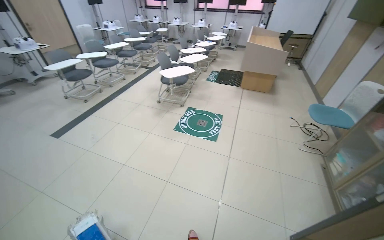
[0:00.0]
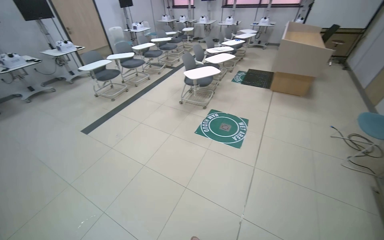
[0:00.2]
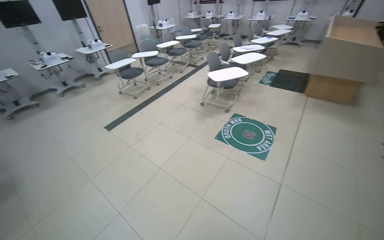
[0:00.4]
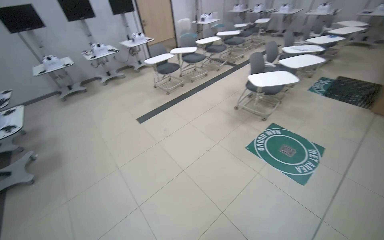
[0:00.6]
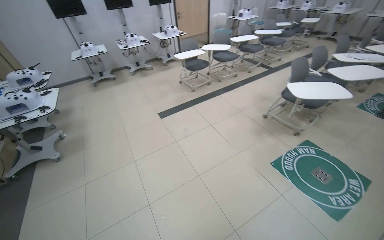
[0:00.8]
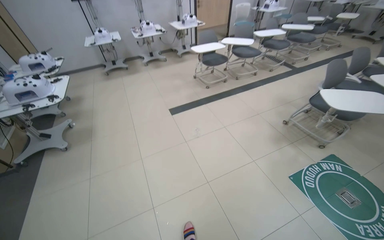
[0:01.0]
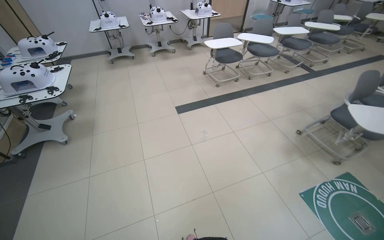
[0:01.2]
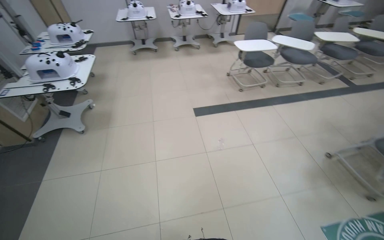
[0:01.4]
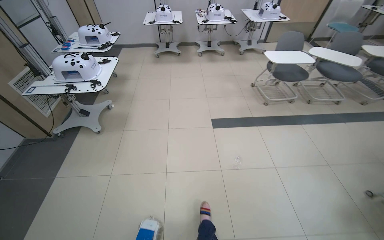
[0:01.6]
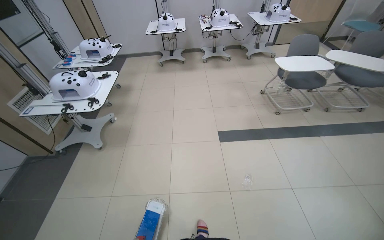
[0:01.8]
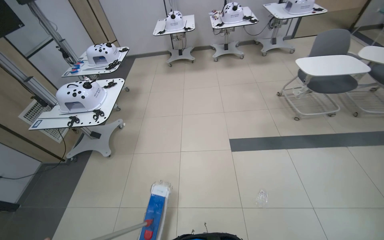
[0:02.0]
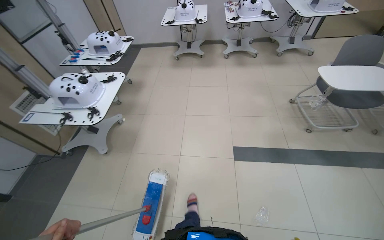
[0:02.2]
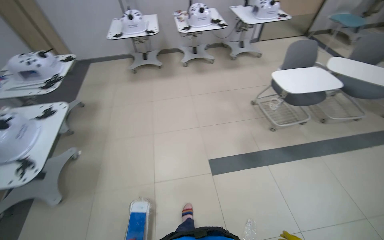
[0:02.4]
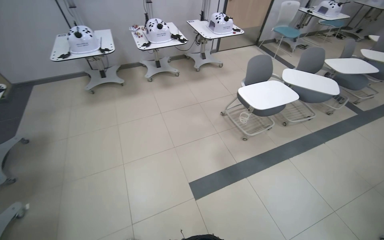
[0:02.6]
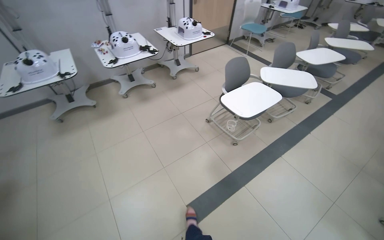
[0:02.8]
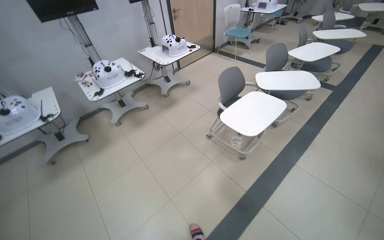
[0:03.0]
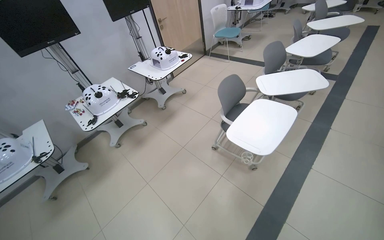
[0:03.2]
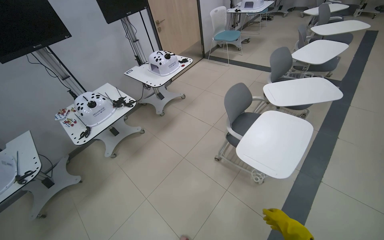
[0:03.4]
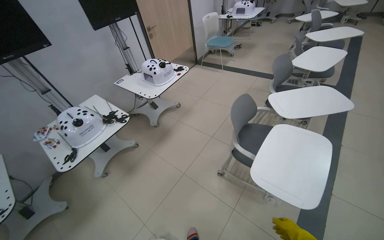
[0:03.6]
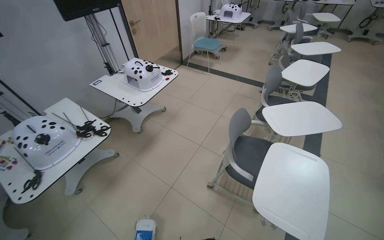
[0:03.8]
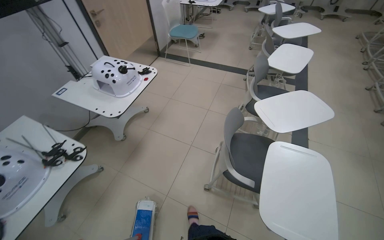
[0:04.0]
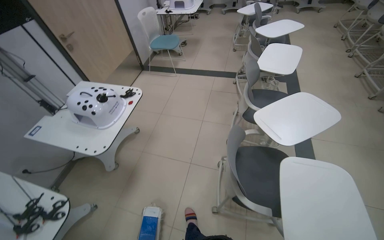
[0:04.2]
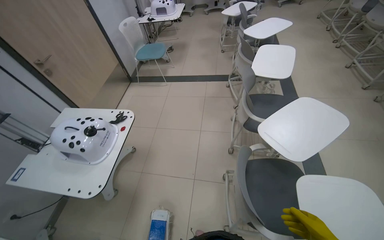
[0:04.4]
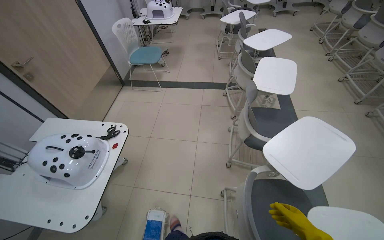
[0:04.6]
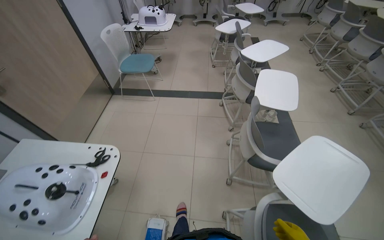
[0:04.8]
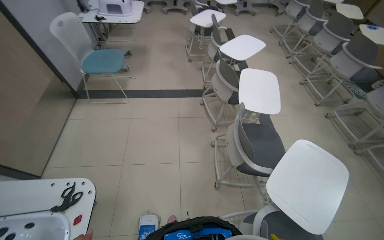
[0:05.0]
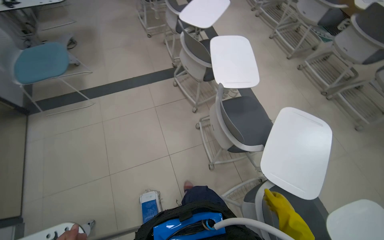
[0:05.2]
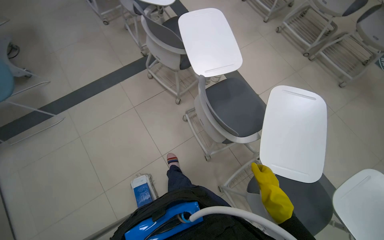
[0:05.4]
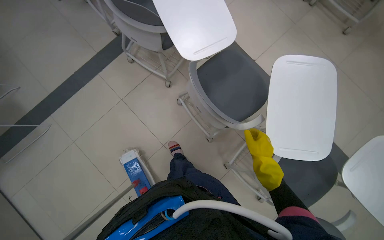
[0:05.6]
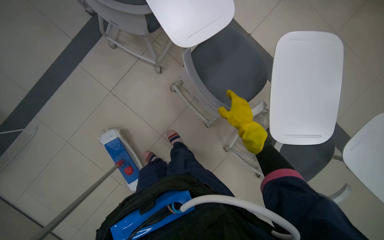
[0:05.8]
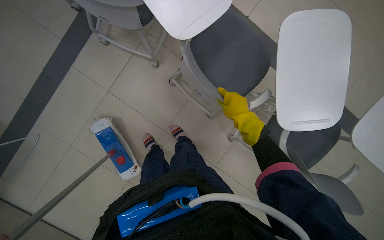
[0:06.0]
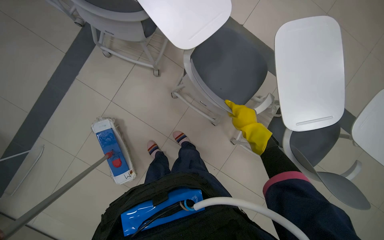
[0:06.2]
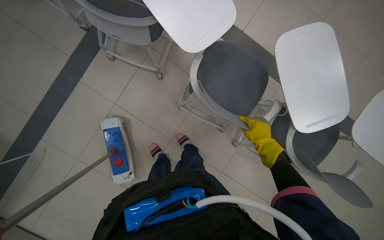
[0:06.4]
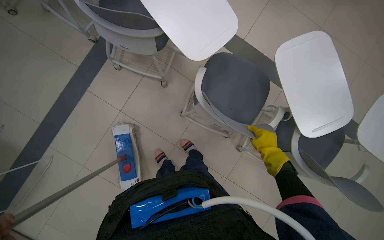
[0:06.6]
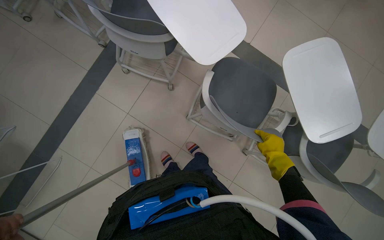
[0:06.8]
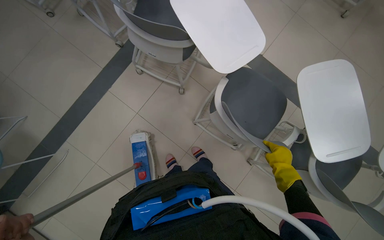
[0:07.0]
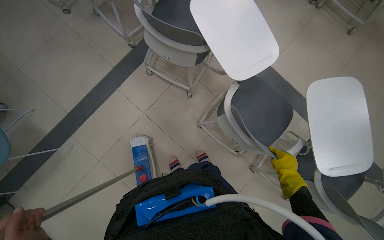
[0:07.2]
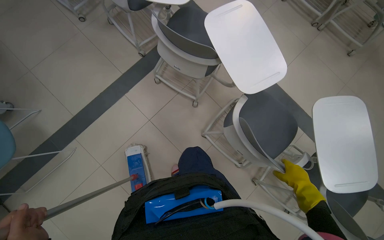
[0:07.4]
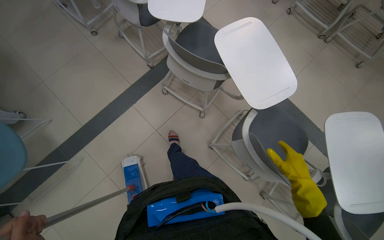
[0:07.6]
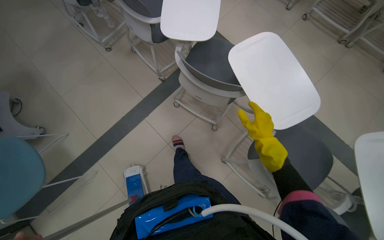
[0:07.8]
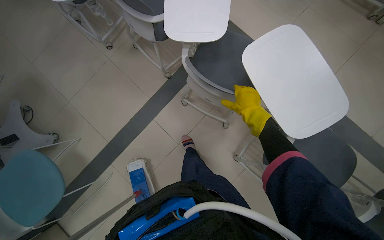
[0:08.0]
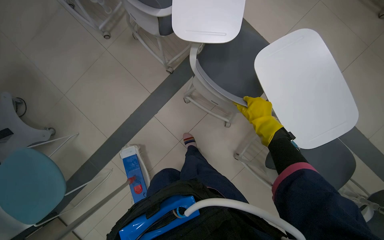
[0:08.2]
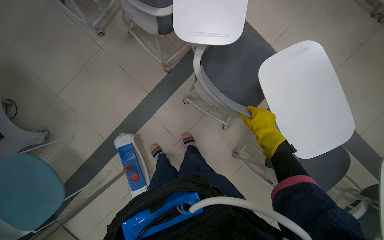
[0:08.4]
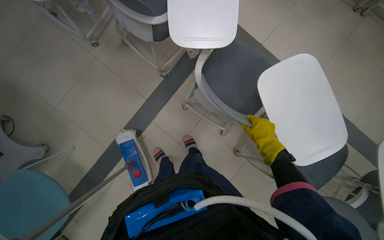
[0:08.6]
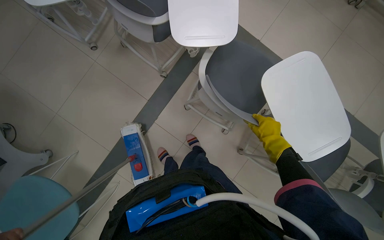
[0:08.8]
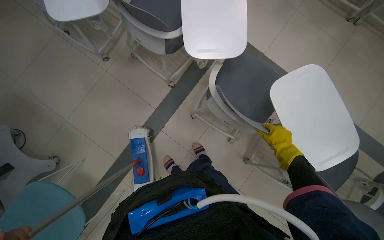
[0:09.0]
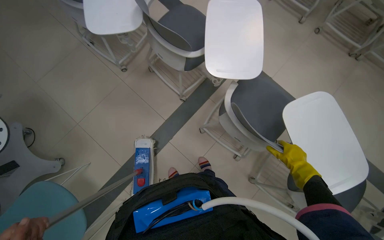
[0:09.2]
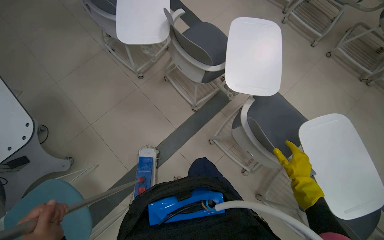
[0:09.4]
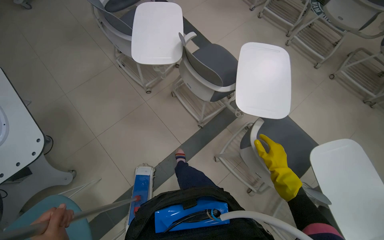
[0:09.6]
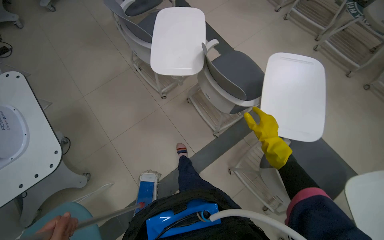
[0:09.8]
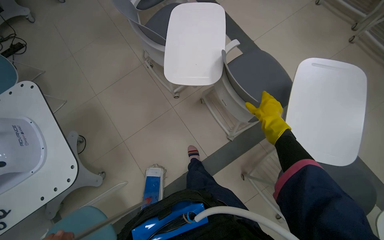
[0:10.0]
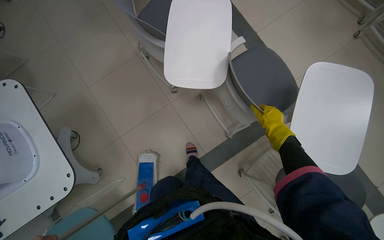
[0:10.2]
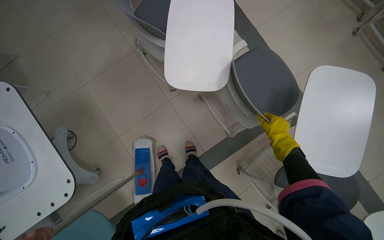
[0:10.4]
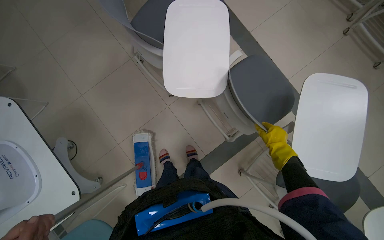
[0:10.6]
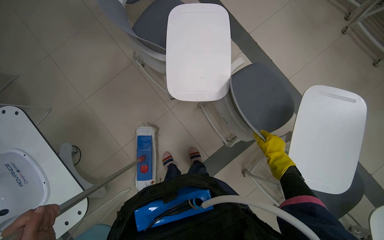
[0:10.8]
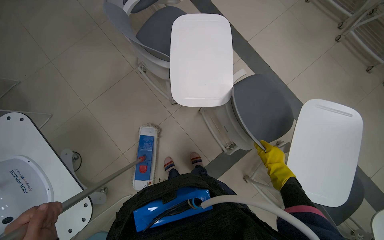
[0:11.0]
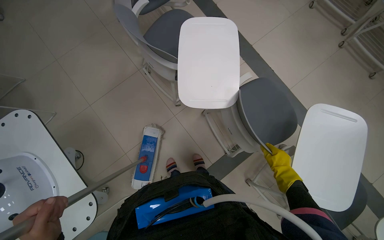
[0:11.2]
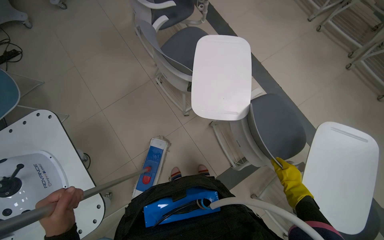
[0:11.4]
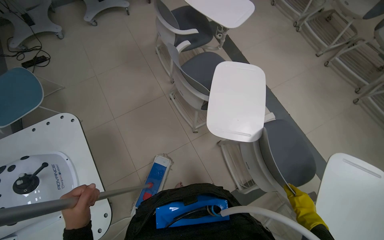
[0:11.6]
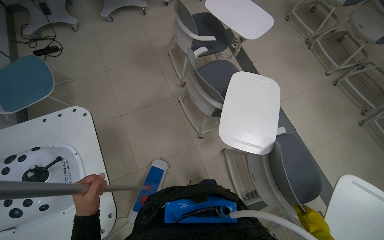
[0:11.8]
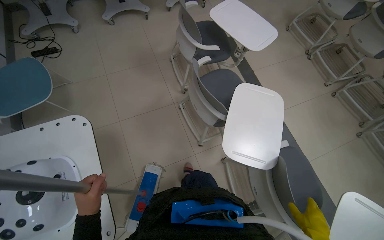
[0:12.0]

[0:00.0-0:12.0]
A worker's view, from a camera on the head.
Job: mopping floor.
The whole recording: Mopping tiled floor. The worker mops the tiled floor, moving around obstacles.
0:00.0 to 0:01.6: The wearer moves roughly 1 m. The head rotates some 65 degrees to the left. The wearer looks about 10 degrees further downward.
0:01.6 to 0:03.0: The camera travels roughly 1.5 m. The wearer's head swings some 40 degrees to the right.
0:03.0 to 0:04.4: The head travels about 1 m. The head rotates some 40 degrees to the right.
0:04.4 to 0:06.0: The camera is carried roughly 1 m. The wearer looks about 60 degrees further to the right. The view tilts roughly 45 degrees downward.
0:06.0 to 0:07.6: The view tips upward by roughly 15 degrees.
0:07.6 to 0:09.0: The wearer moves roughly 50 cm.
0:09.0 to 0:10.4: The head travels roughly 60 cm.
0:10.4 to 0:12.0: The view tilts approximately 15 degrees upward.

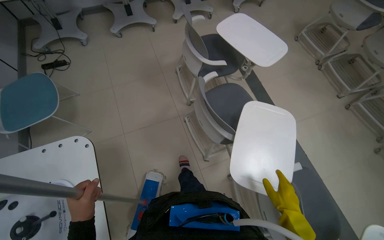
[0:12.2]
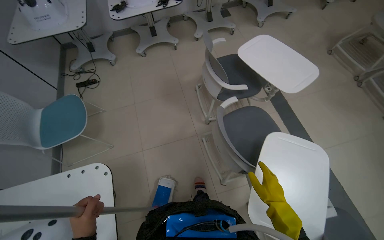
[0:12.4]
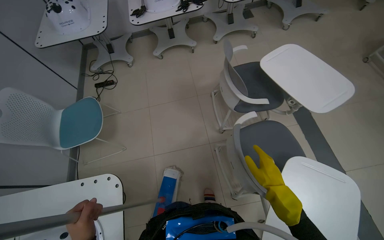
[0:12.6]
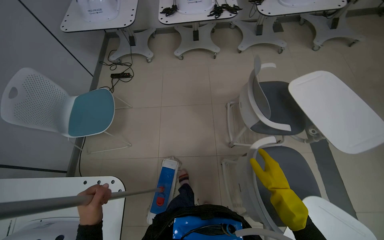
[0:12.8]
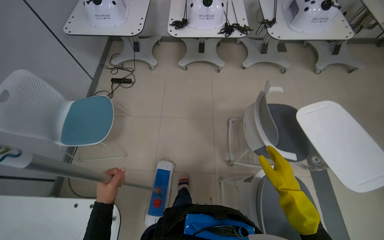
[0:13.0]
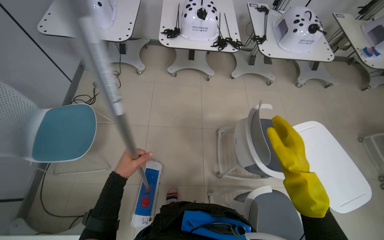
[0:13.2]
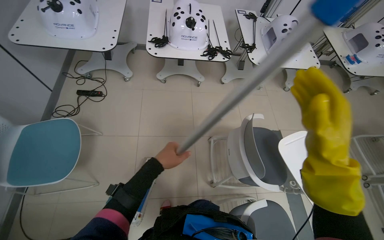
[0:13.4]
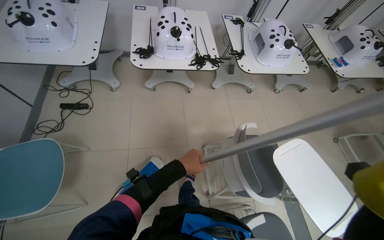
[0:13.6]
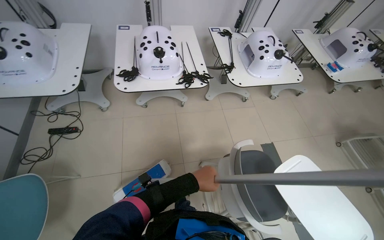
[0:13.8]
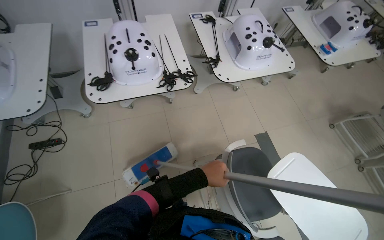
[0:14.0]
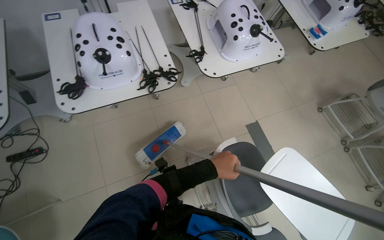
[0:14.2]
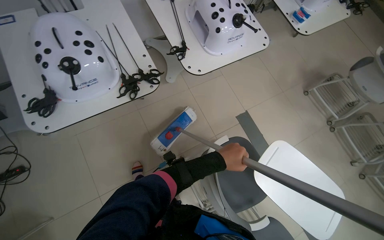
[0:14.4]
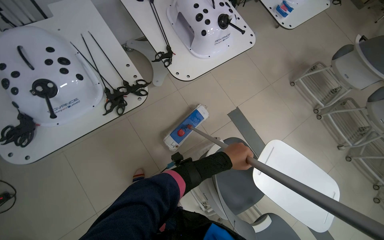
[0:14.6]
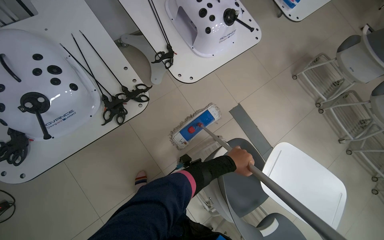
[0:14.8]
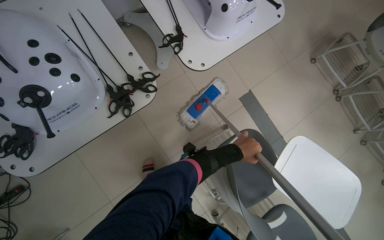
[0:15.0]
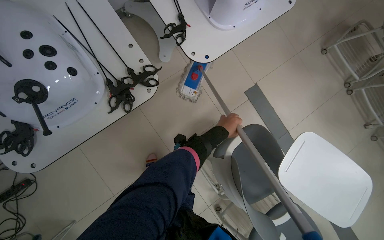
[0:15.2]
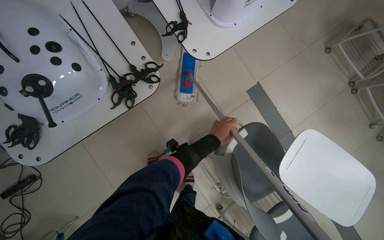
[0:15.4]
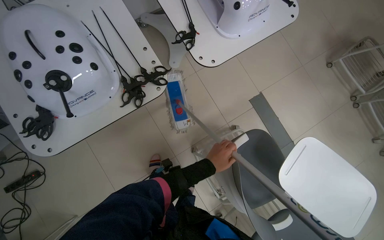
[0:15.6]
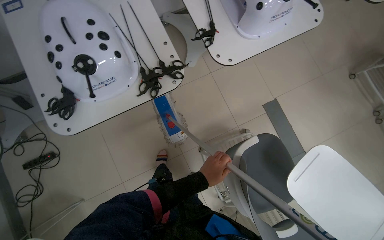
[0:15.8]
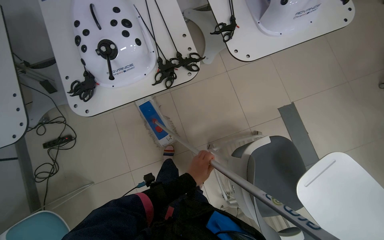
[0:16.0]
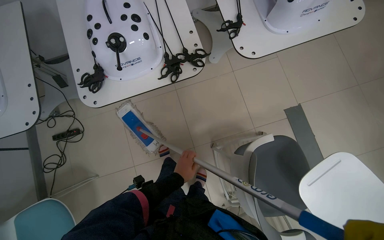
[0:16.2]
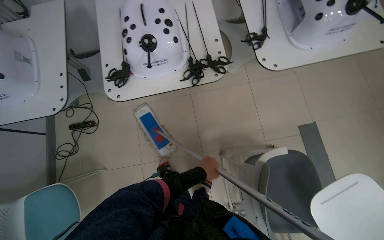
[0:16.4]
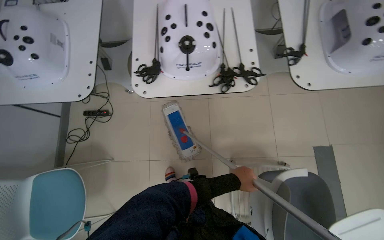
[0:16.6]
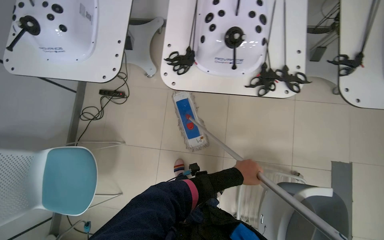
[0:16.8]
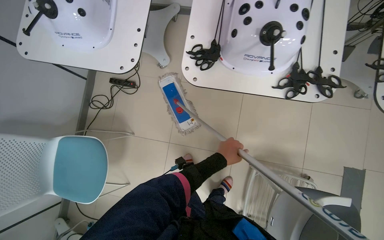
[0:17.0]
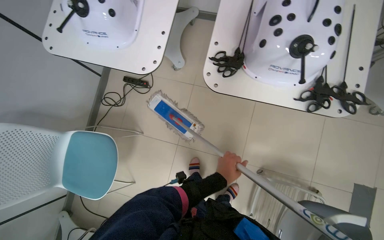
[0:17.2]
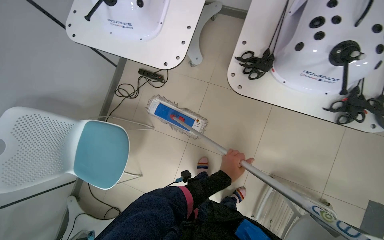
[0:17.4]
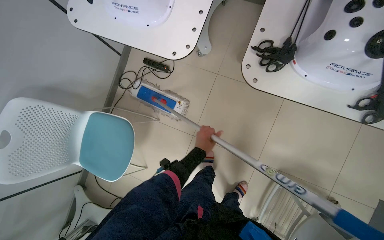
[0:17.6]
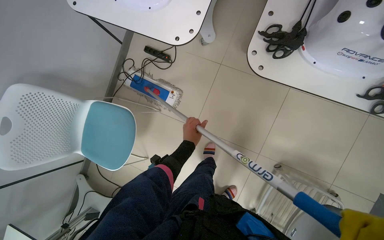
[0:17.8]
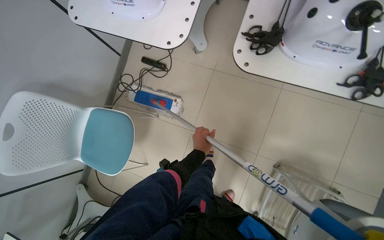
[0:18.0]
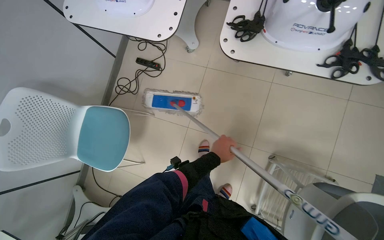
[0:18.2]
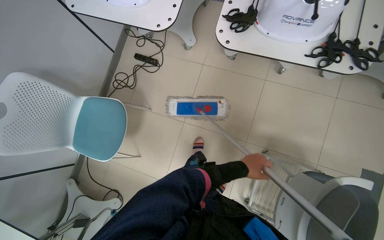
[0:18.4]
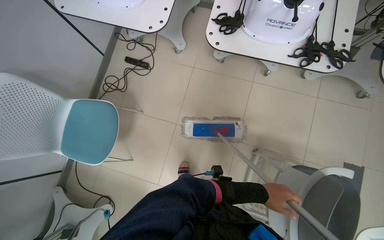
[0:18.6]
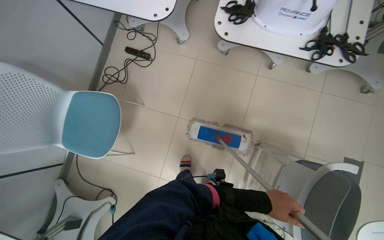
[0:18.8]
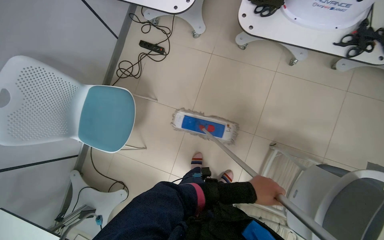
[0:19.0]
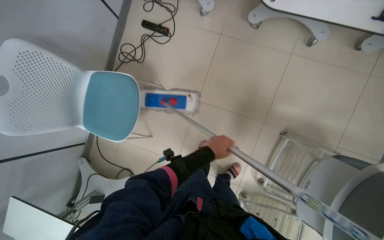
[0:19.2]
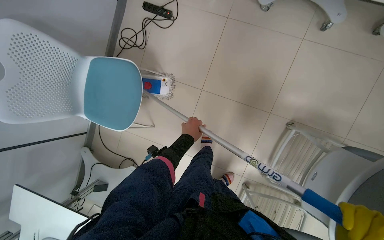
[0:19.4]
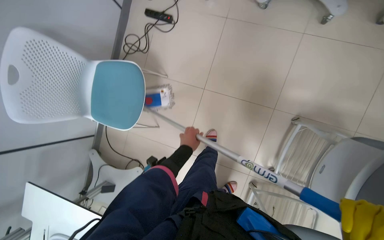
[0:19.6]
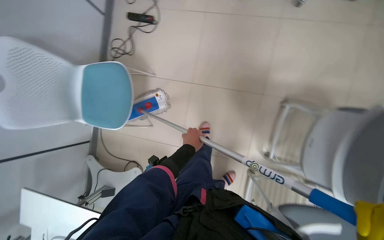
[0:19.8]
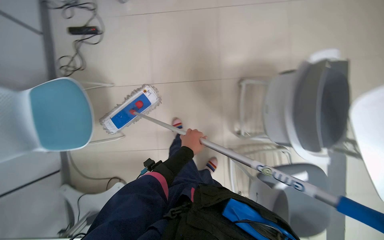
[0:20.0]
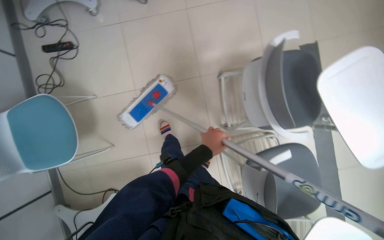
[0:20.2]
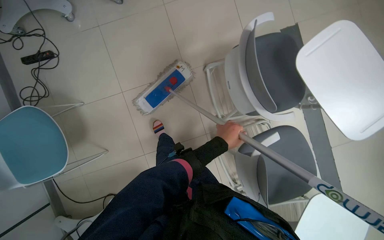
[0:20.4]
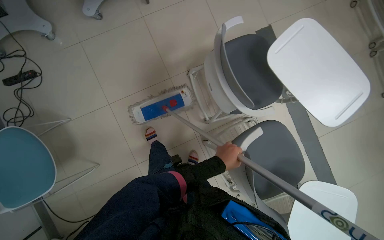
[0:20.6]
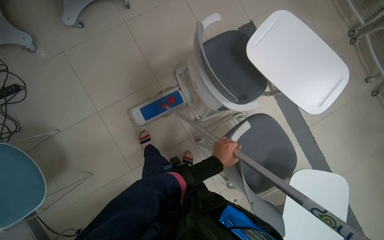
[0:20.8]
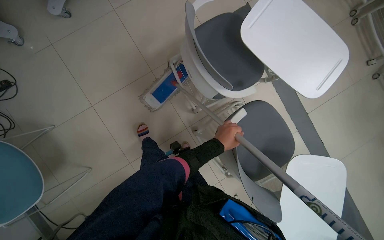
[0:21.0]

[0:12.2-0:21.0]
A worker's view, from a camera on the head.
Job: mopping floor.
The whole recording: Mopping tiled floor. The worker mops the tiled floor, moving around obstacles.
0:12.2 to 0:13.6: The head travels some 80 cm.
0:13.6 to 0:15.2: The wearer moves approximately 80 cm. The view tilts approximately 25 degrees downward. Everything in view rotates roughly 25 degrees counterclockwise.
0:15.2 to 0:16.6: The wearer looks roughly 35 degrees further to the left. The left hand heads down the picture, covering about 20 cm, and reaches approximately 25 cm to the left, then returns.
0:16.6 to 0:18.0: The left hand travels to the left by approximately 40 cm.
0:18.0 to 0:19.6: The left hand moves some 35 cm to the right and comes back.
0:19.6 to 0:21.0: The camera travels some 50 cm. The wearer looks some 50 degrees further to the right.
